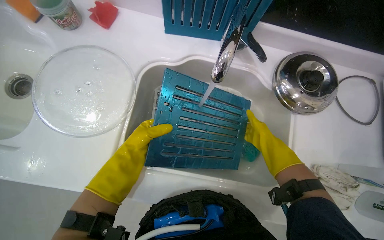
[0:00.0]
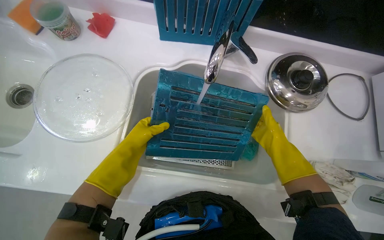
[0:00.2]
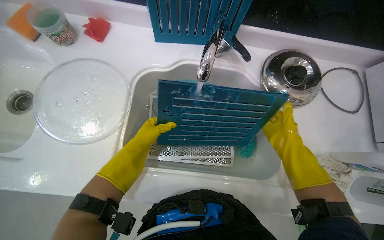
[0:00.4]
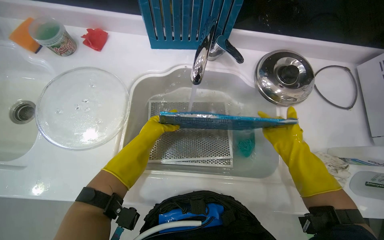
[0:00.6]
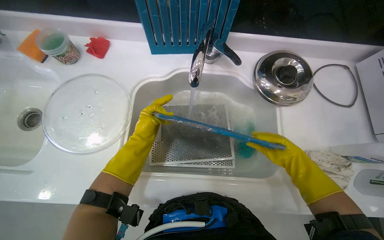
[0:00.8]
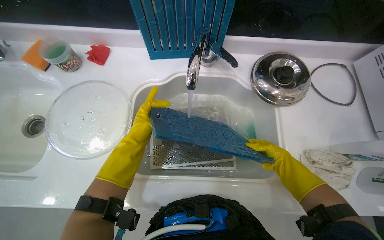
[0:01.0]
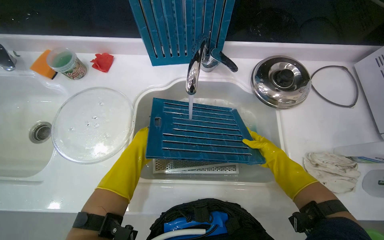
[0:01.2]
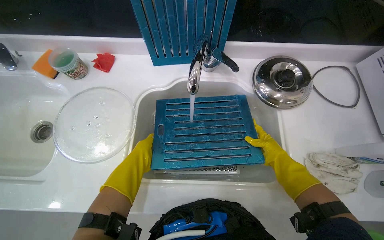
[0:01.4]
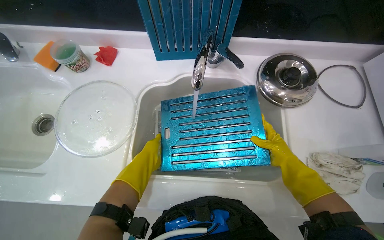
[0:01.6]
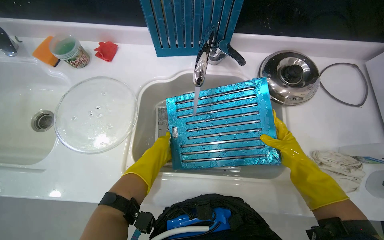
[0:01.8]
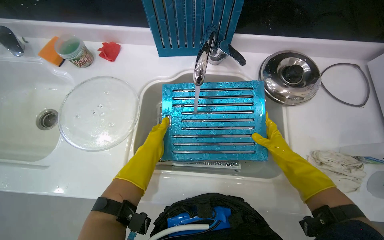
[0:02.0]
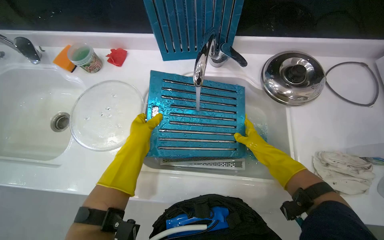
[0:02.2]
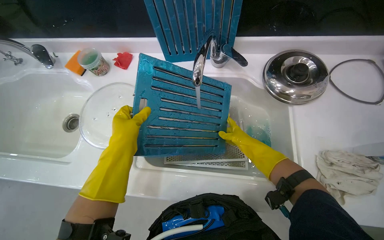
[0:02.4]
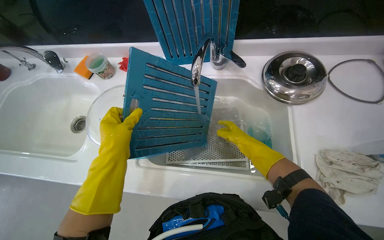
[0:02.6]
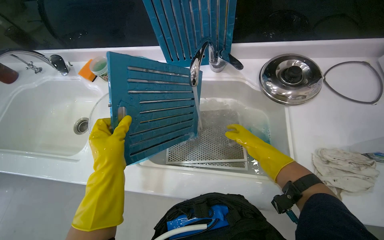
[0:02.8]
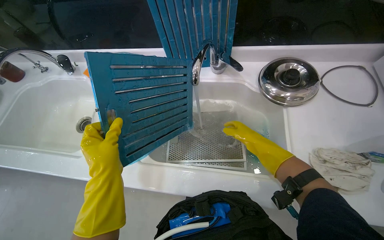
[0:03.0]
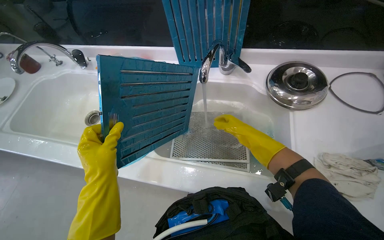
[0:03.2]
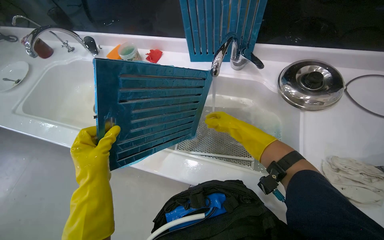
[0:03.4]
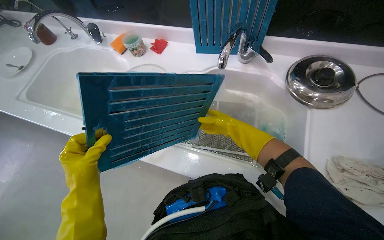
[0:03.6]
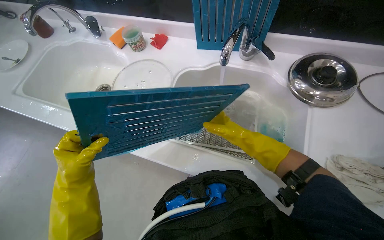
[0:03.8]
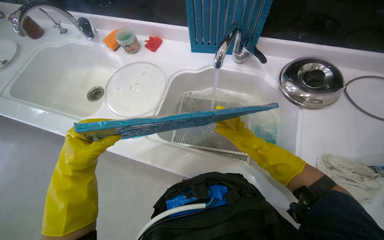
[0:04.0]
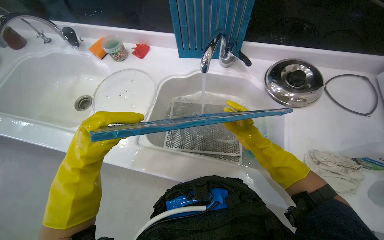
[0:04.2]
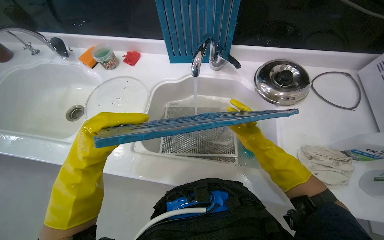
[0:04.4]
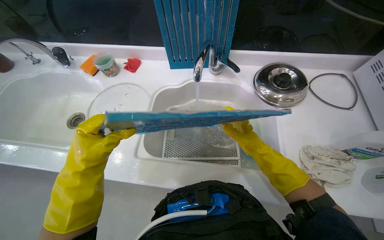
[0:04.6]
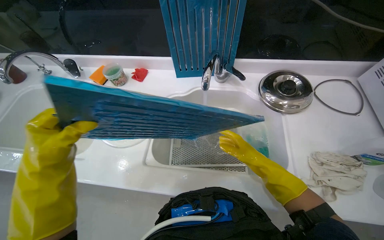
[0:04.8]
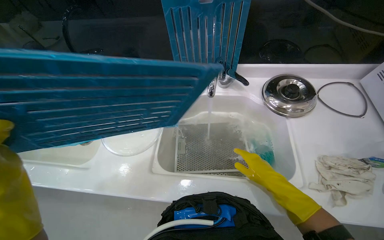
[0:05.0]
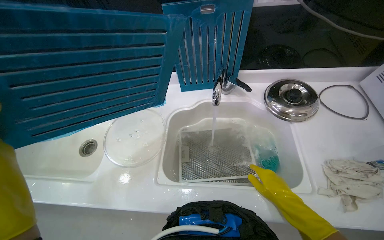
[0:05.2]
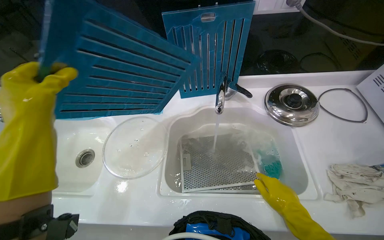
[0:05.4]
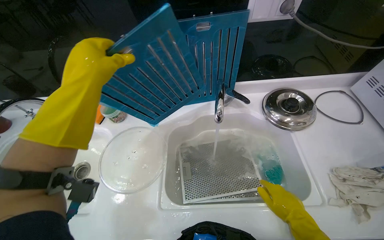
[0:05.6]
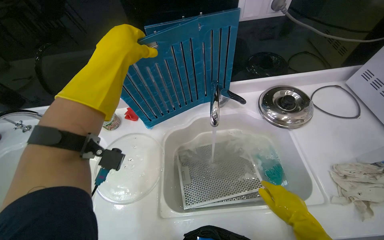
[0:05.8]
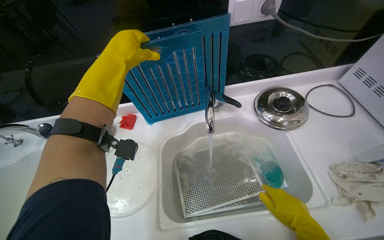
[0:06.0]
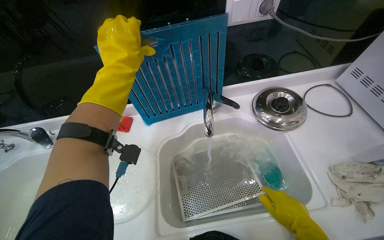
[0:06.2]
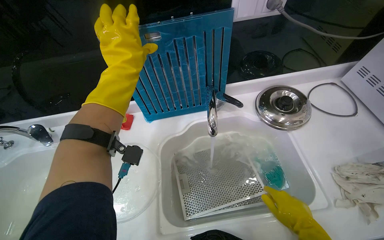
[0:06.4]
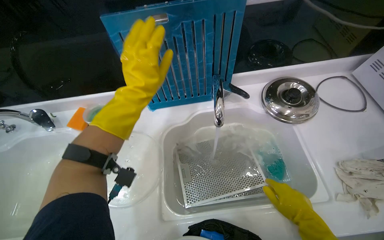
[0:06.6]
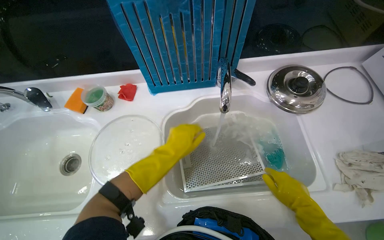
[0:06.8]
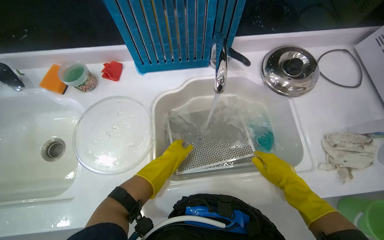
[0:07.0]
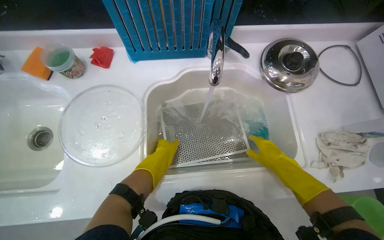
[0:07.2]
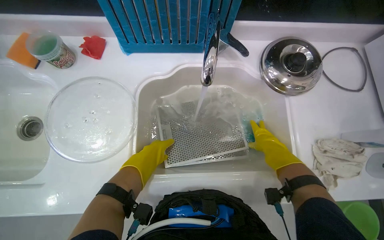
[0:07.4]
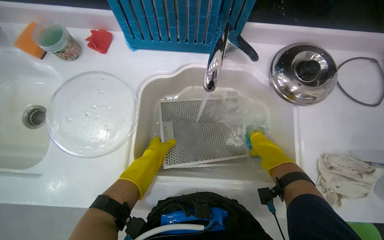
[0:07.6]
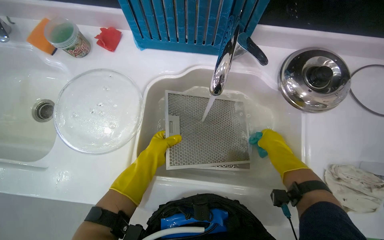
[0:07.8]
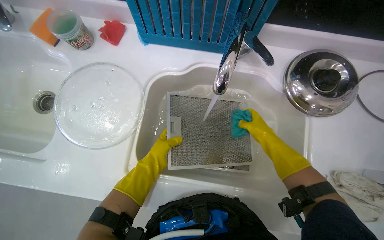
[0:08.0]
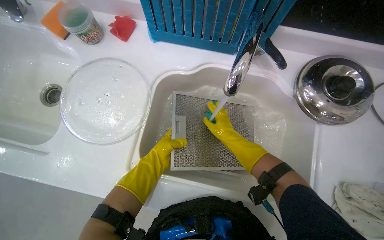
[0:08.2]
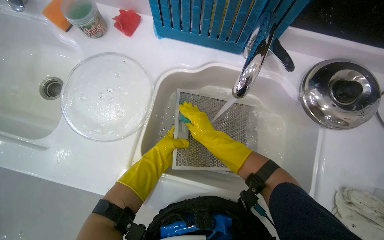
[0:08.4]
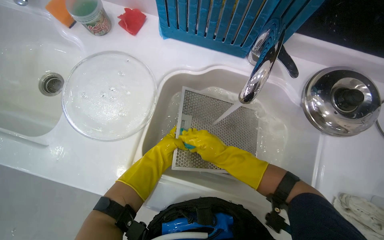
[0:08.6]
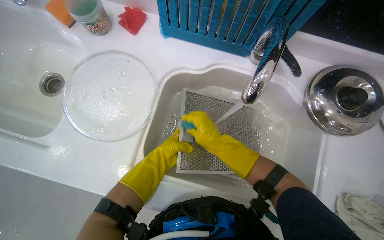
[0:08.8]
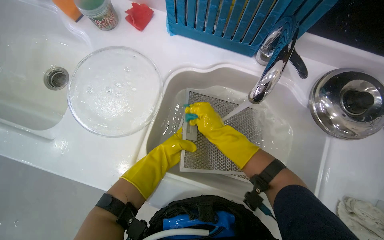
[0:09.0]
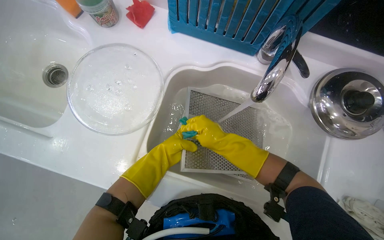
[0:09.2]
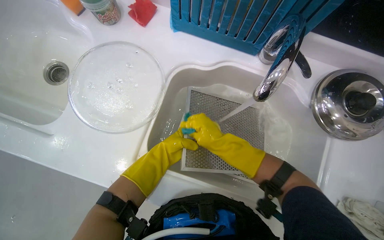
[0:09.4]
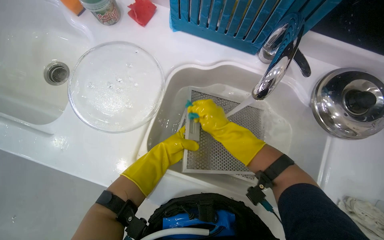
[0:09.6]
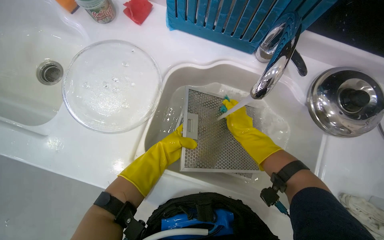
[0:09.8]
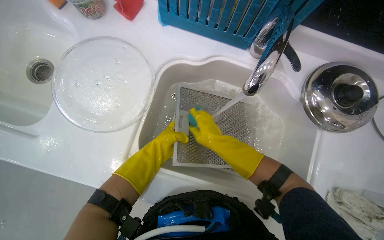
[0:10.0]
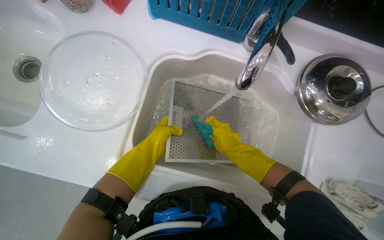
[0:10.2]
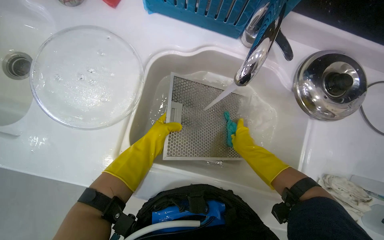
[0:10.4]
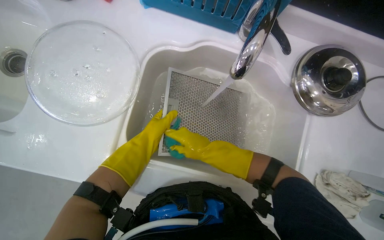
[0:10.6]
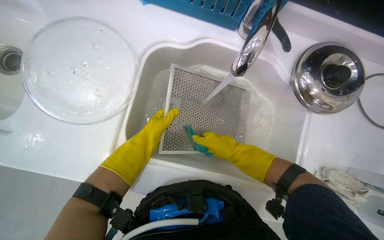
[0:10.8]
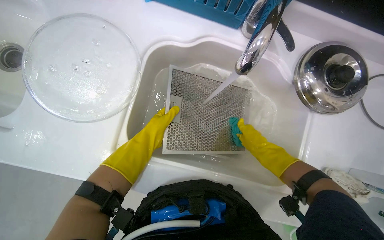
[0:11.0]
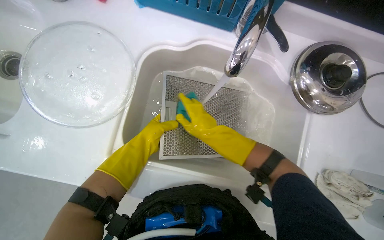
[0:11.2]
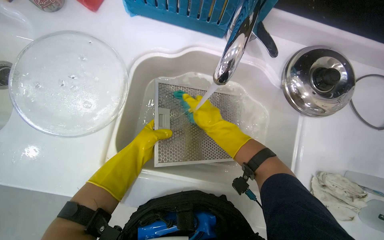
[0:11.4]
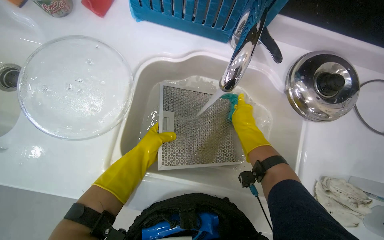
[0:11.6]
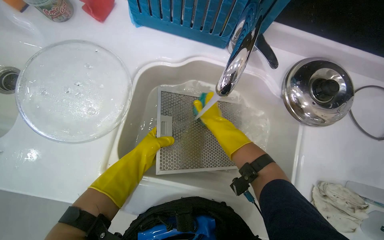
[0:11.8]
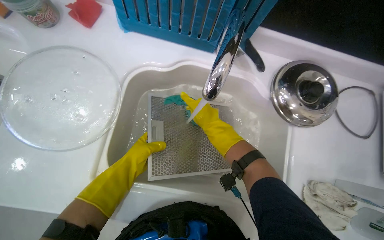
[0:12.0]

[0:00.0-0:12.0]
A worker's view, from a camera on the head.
Job: cleaning kitchen.
The whole recording: Washing kitchen filters/grates. The worker washes multiple kitchen filters and grates in the sink.
0:00.0 to 0:01.6: The right hand travels nearer to the camera by roughly 10 cm.
0:01.6 to 0:03.0: The left hand travels nearer to the camera by roughly 15 cm; the right hand is displaced to the left by about 10 cm.
0:04.4 to 0:06.0: The right hand travels nearer to the camera and down the picture by some 15 cm.
0:06.0 to 0:07.6: The wearer looks approximately 20 degrees further downward. The right hand is displaced up the picture and farther from the camera by roughly 15 cm. Meanwhile the left hand goes roughly 50 cm down the picture and farther from the camera.
0:07.6 to 0:09.0: The right hand travels to the left and up the picture by some 25 cm.
0:09.0 to 0:10.4: The right hand moves left and right over some 15 cm, changing direction 2 times.
0:10.4 to 0:12.0: The right hand goes left and right, approximately 15 cm each way, reversing 3 times.

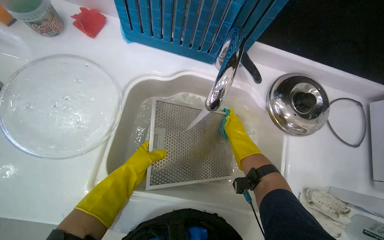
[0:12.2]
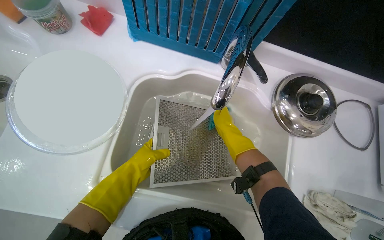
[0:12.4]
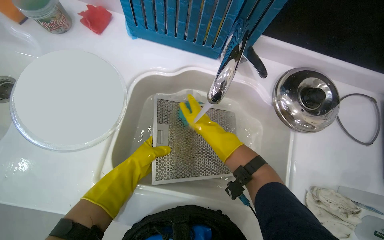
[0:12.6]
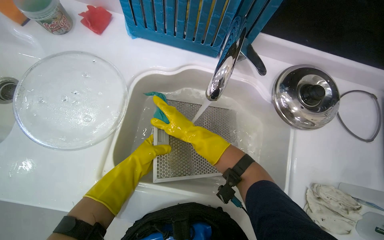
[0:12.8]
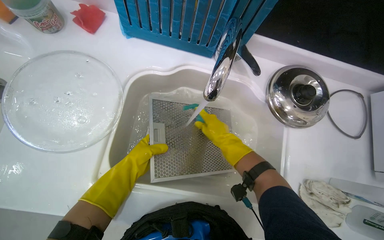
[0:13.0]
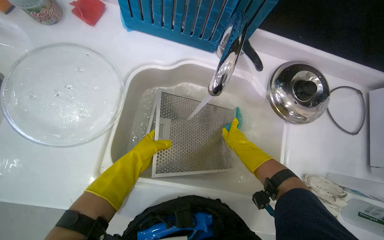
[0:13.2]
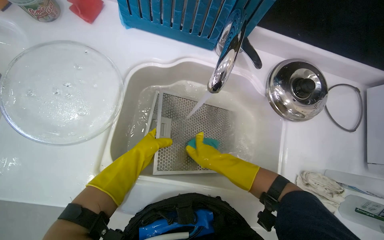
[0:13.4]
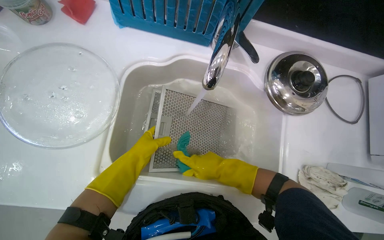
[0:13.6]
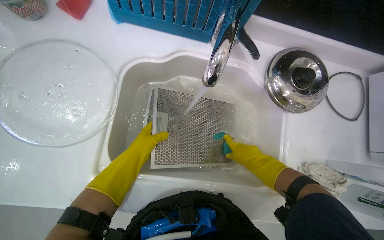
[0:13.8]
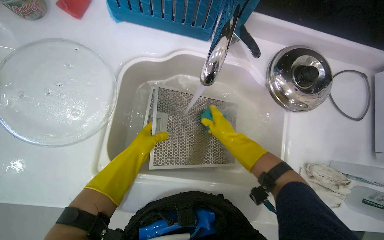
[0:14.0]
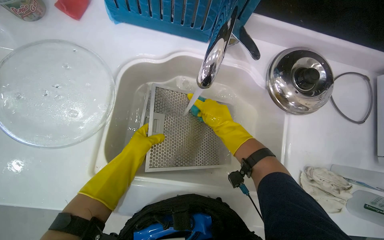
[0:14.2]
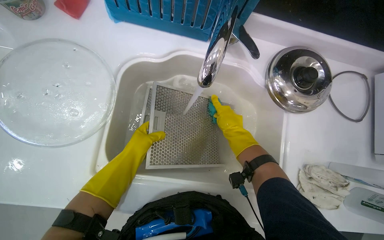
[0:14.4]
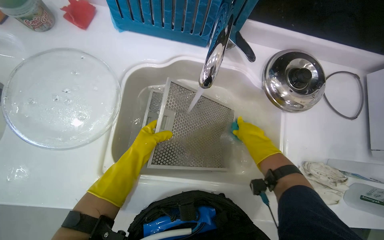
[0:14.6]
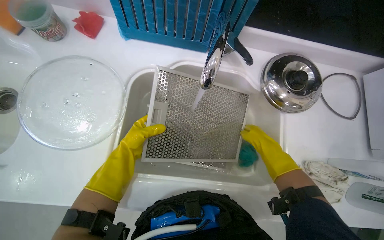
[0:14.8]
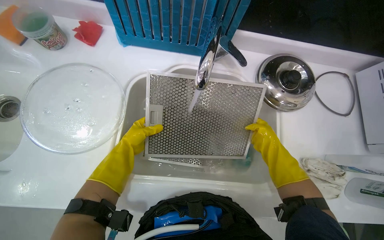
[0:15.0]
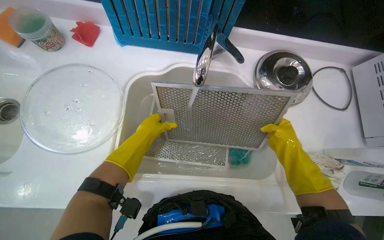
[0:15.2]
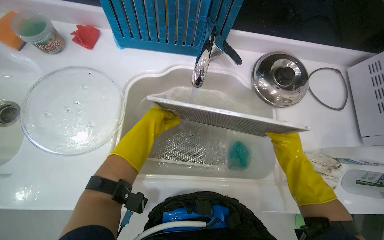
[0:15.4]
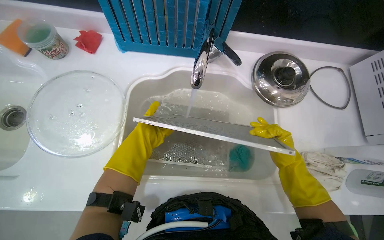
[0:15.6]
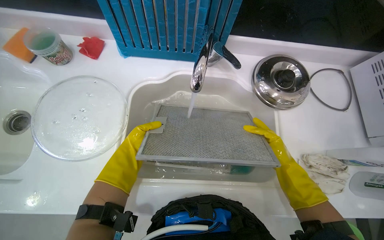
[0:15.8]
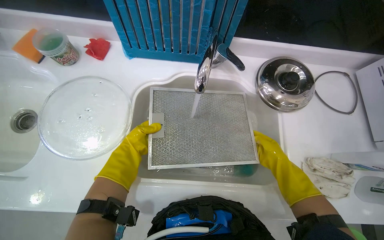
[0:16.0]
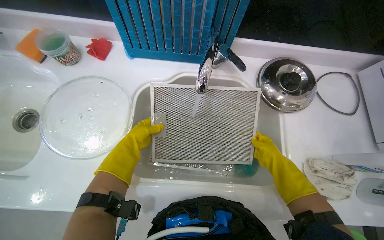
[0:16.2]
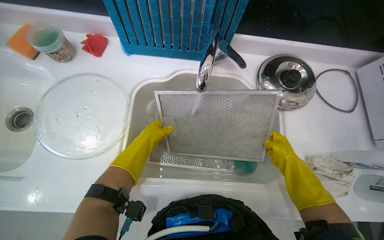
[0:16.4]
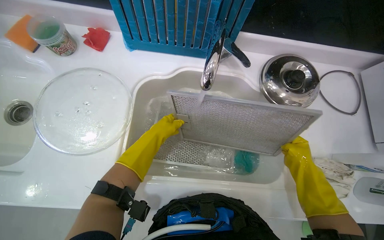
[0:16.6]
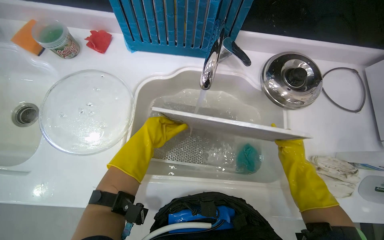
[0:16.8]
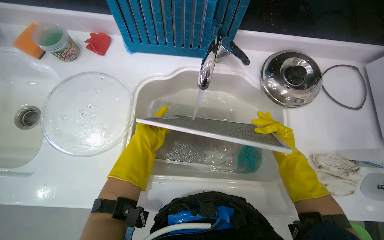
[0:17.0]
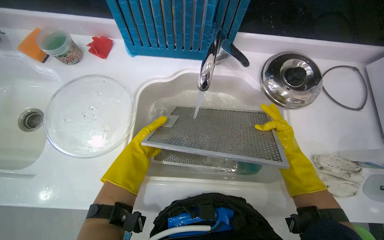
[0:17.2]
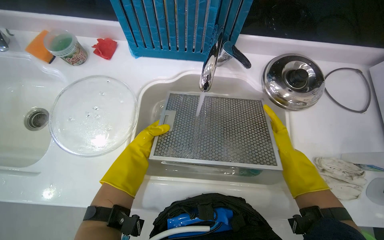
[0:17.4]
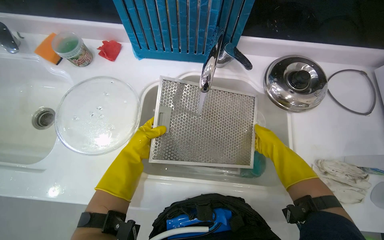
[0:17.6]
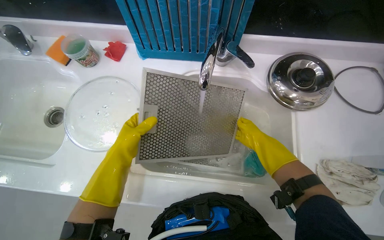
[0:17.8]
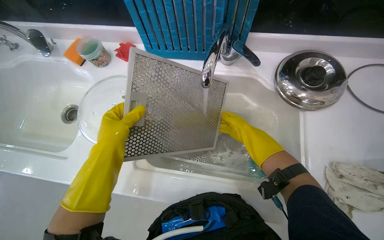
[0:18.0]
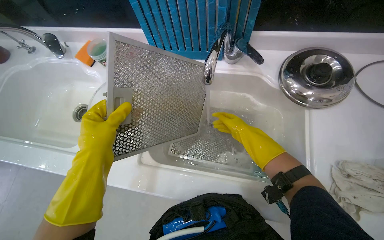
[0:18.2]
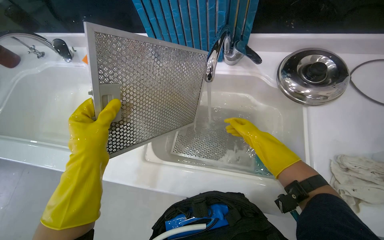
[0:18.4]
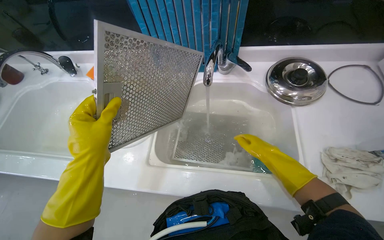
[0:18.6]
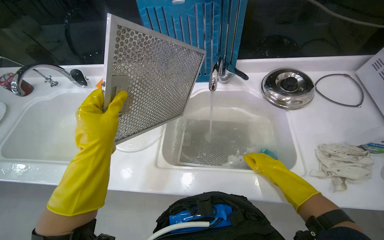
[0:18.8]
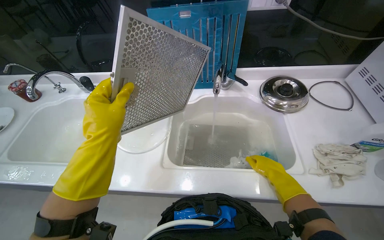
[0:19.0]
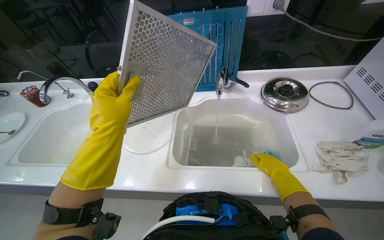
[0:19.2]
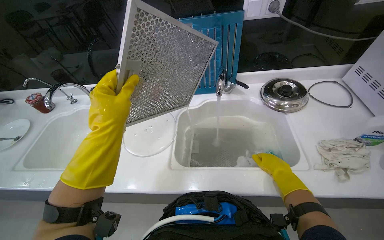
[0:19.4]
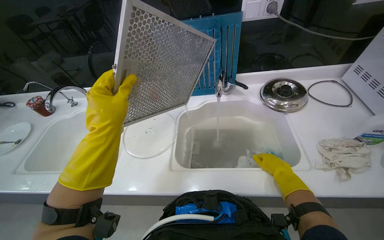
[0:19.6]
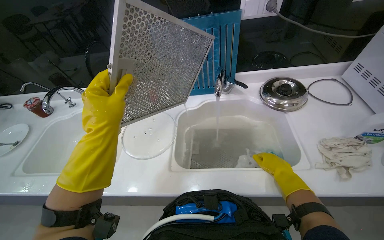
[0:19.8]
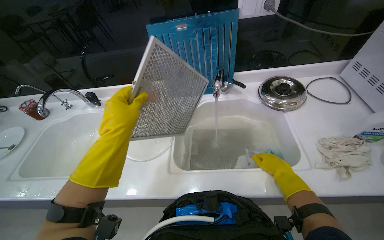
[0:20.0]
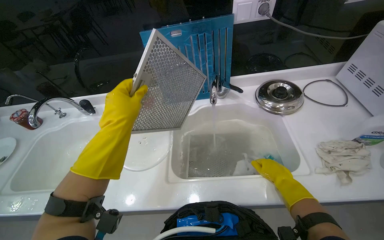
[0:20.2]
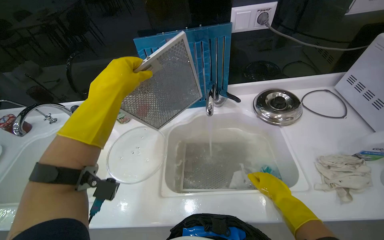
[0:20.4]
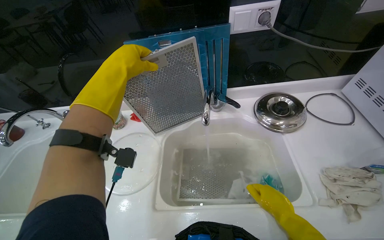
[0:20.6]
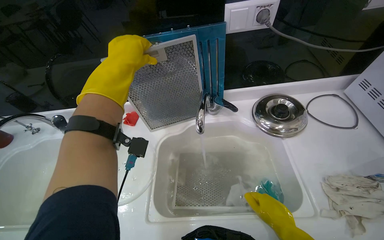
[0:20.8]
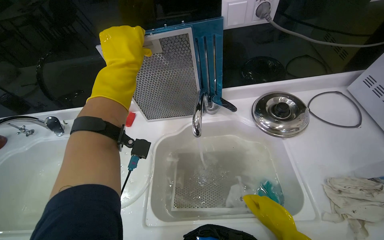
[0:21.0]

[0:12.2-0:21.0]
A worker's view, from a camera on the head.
Job: cleaning kitchen.
The whole recording: Washing kitchen filters/grates. The worker washes multiple kitchen filters and grates in the sink.
0:12.2 to 0:13.6: The right hand moves left and right over roughly 15 cm, changing direction 2 times.
0:13.6 to 0:15.2: The right hand goes left and right, approximately 25 cm each way, reversing 2 times.
0:16.6 to 0:18.0: The left hand is displaced nearer to the camera and to the left by some 25 cm; the right hand shifts about 25 cm to the left, up the picture and farther from the camera.
0:18.0 to 0:19.6: The wearer looks roughly 20 degrees further upward. The right hand moves nearer to the camera and down the picture, approximately 30 cm, while the left hand goes roughly 25 cm nearer to the camera.
0:19.6 to 0:21.0: The left hand shifts approximately 30 cm up the picture.
